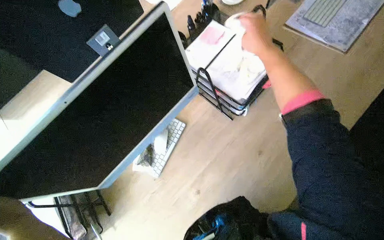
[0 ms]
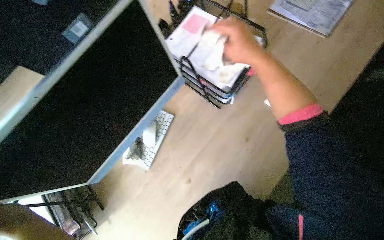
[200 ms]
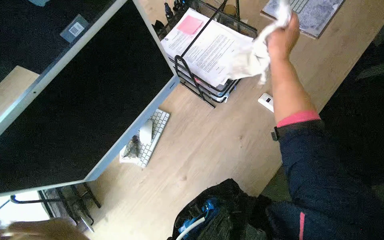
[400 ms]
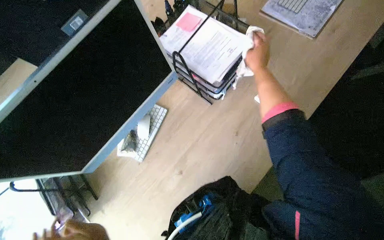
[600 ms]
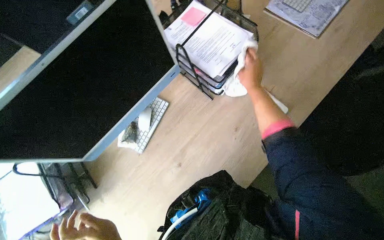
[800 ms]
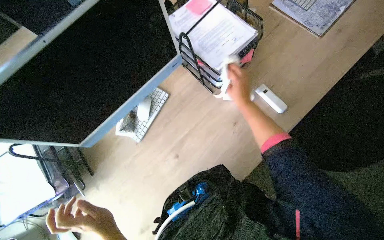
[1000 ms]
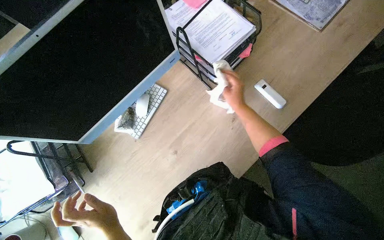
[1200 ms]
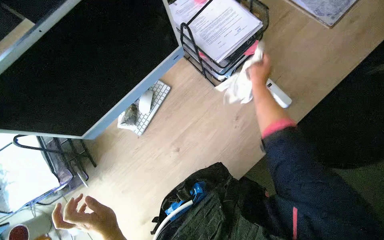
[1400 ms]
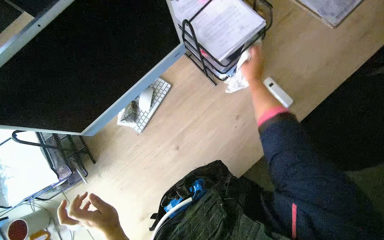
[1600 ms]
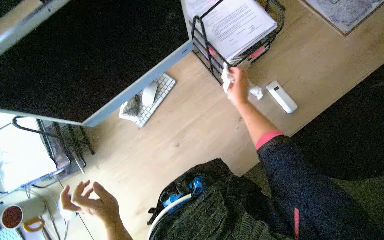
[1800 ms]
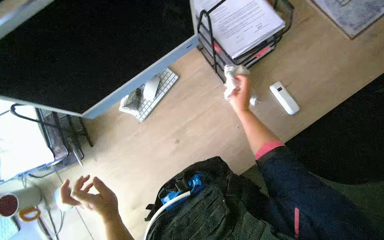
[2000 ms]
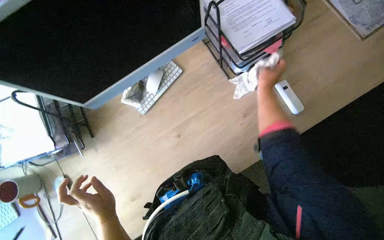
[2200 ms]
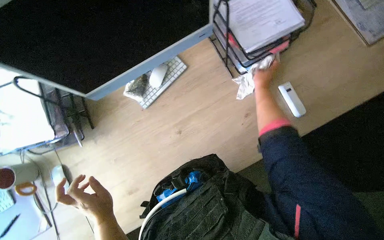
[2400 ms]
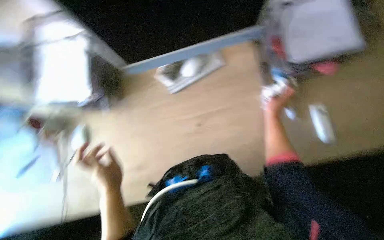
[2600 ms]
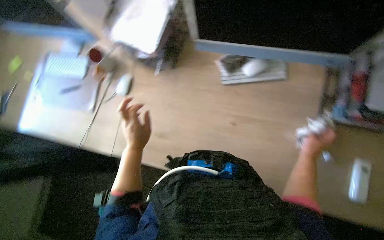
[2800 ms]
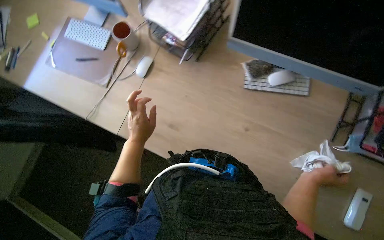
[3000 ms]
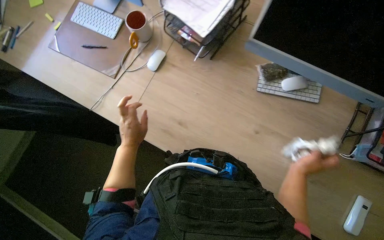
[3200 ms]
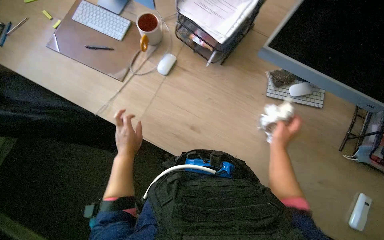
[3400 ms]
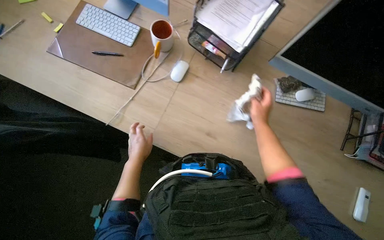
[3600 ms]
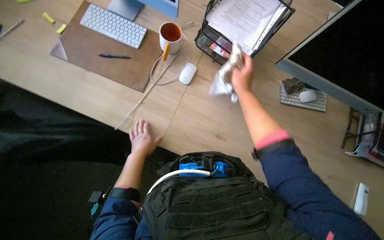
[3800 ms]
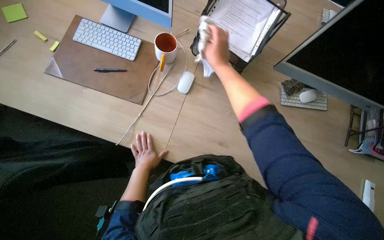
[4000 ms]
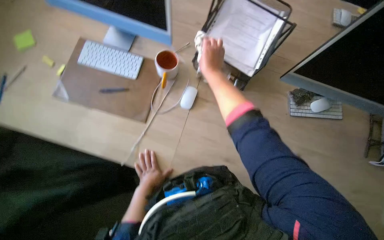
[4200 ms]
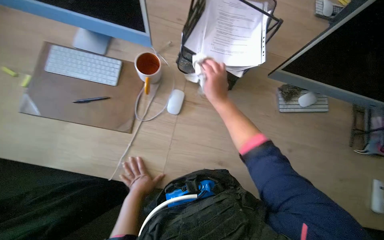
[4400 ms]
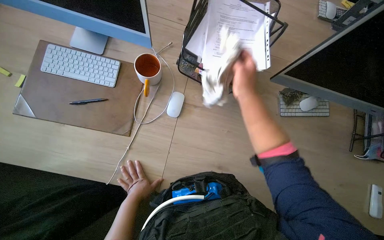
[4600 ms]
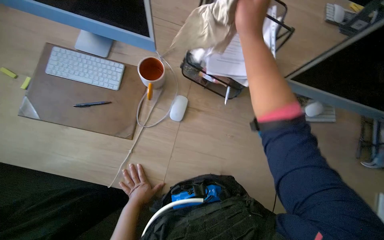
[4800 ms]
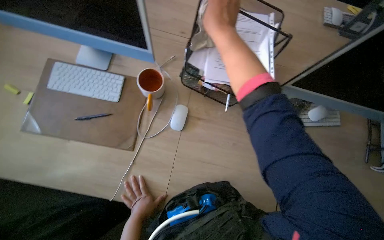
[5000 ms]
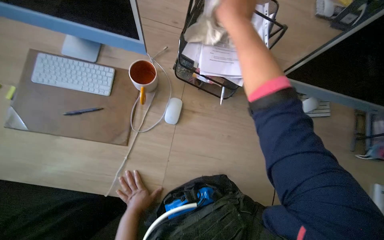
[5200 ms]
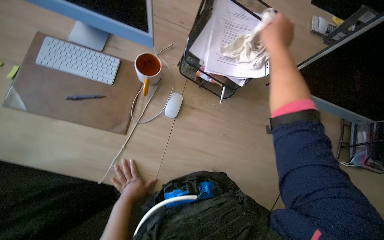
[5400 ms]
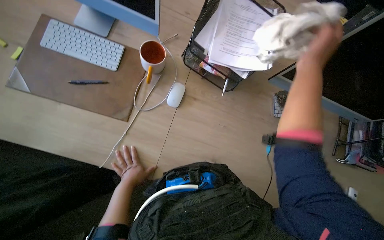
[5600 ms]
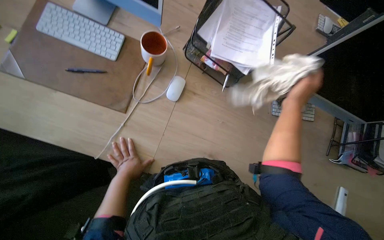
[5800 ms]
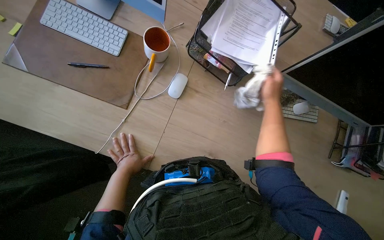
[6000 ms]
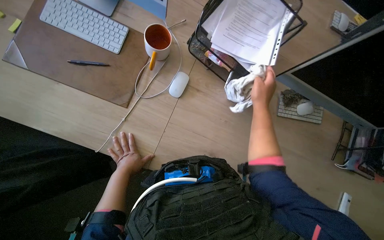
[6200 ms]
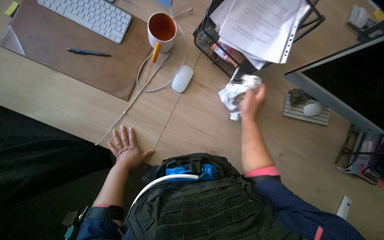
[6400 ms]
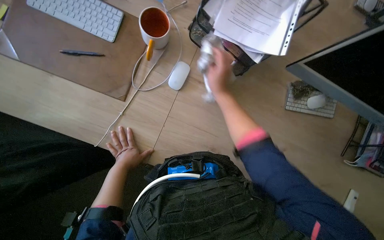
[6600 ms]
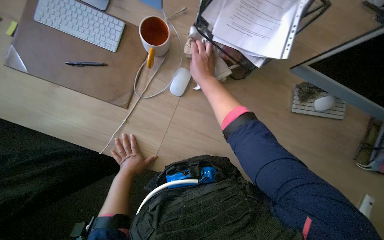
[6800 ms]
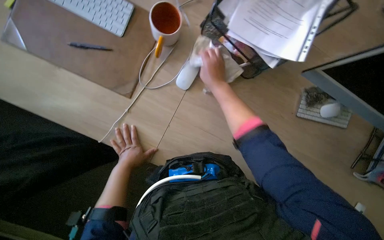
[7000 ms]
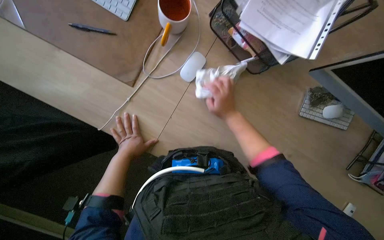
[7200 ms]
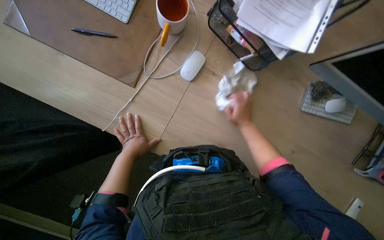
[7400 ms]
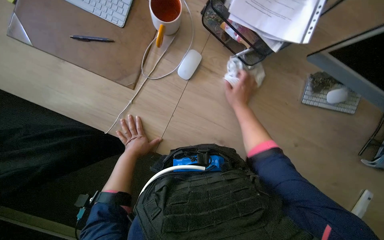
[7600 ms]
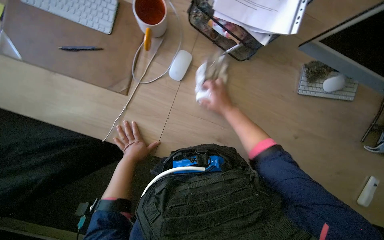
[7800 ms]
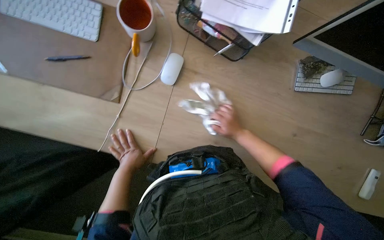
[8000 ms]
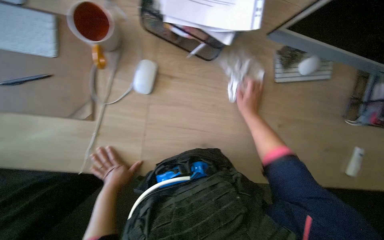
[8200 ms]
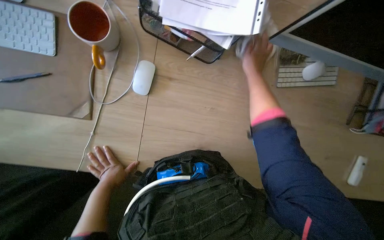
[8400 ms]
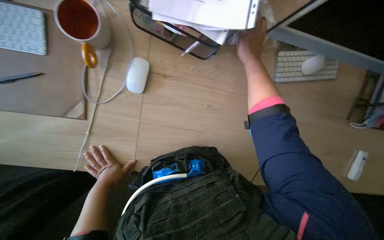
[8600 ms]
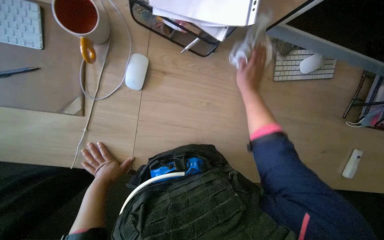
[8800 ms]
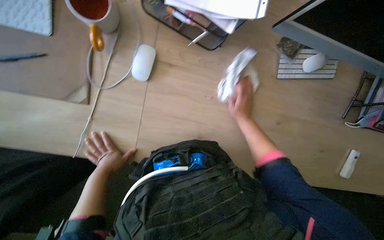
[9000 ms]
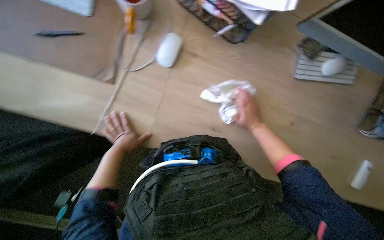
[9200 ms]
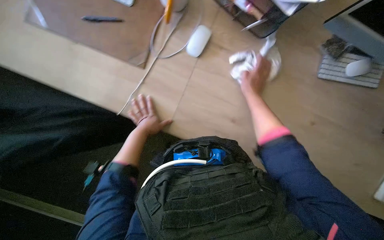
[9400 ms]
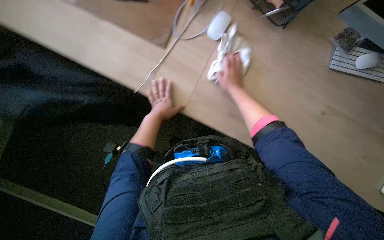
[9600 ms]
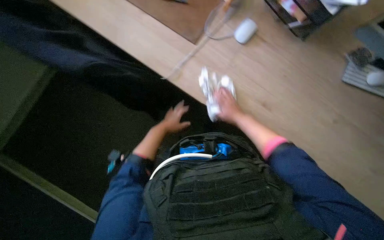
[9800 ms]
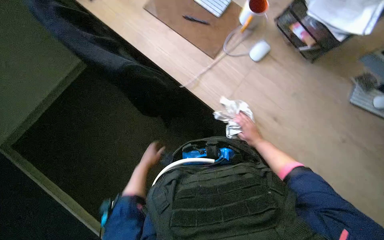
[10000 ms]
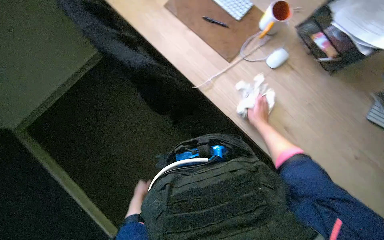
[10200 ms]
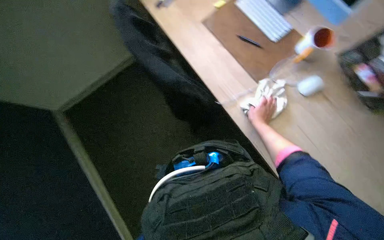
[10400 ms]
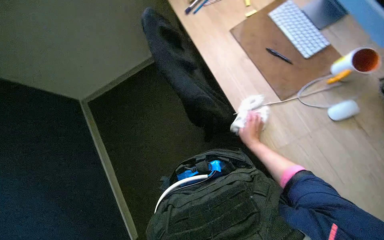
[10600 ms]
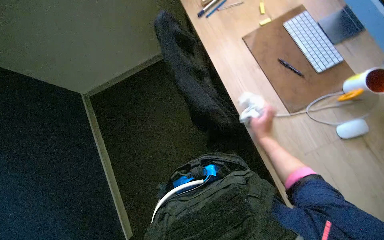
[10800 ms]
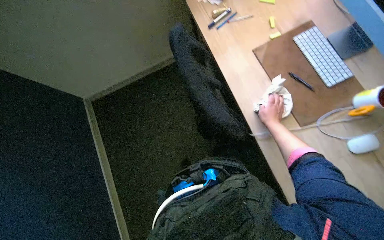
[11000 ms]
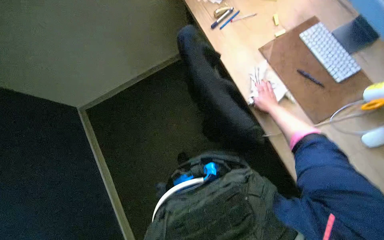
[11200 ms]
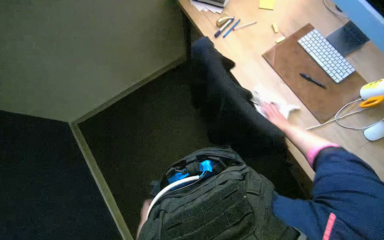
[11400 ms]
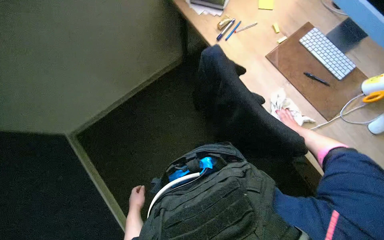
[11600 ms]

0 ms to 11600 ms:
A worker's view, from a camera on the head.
Job: wiping surfaces.
The whole recording: Wiping office desks and monitors. The worker wipes the office desk surface and computer monitors with a cloth.
0 ms to 1400 ms: The right hand moves down the picture and farther from the camera, about 20 cm.
1400 ms to 2800 ms: The scene turns some 55 degrees clockwise in the picture.
2800 ms to 4400 ms: The head travels roughly 40 cm.
4400 ms to 5800 ms: The right hand goes some 20 cm to the right.
5800 ms to 7200 ms: The right hand travels to the left by roughly 20 cm.
7200 ms to 8800 ms: The right hand goes up and down the picture, about 25 cm each way, reversing 2 times.
8800 ms to 10200 ms: The right hand moves up and down the picture over approximately 20 cm, changing direction 3 times. The left hand moves down the picture, approximately 40 cm.
10200 ms to 11600 ms: The camera pitches upward, by some 15 degrees.

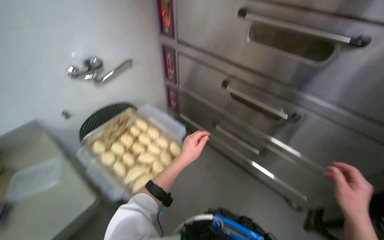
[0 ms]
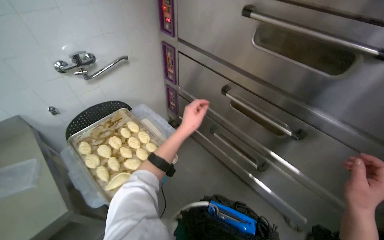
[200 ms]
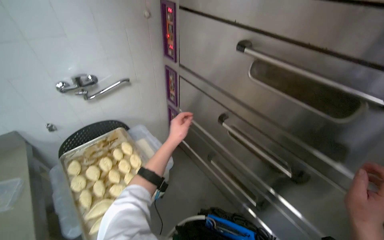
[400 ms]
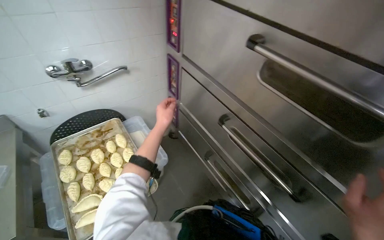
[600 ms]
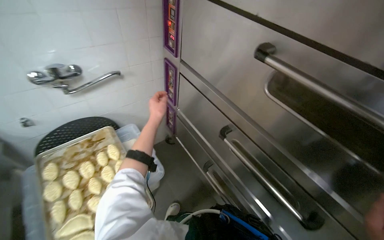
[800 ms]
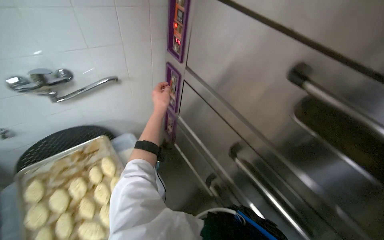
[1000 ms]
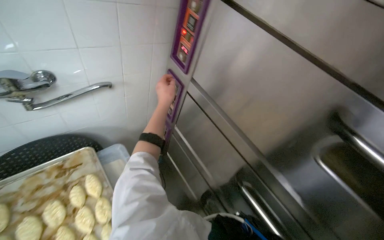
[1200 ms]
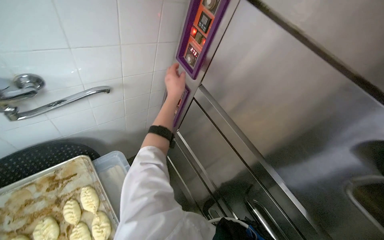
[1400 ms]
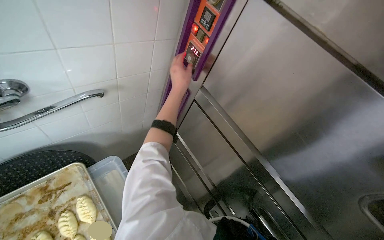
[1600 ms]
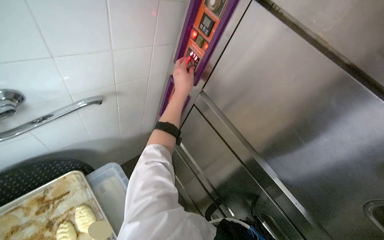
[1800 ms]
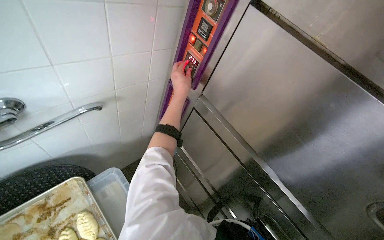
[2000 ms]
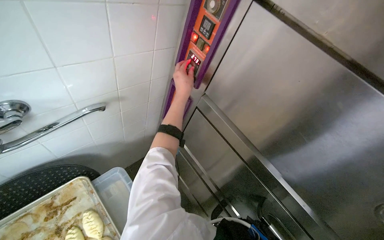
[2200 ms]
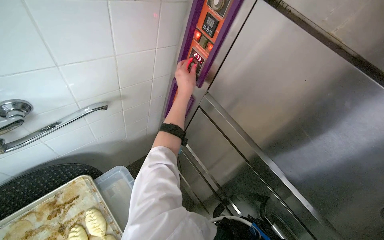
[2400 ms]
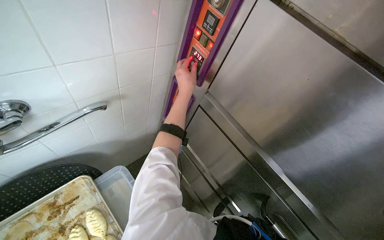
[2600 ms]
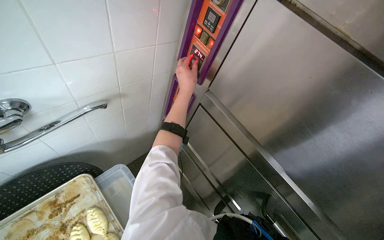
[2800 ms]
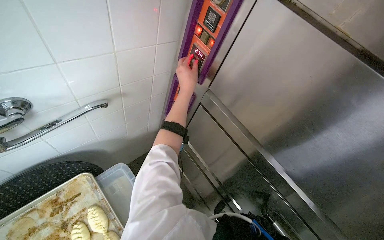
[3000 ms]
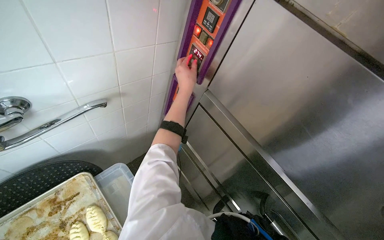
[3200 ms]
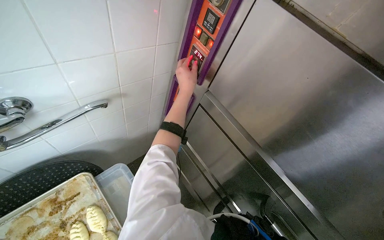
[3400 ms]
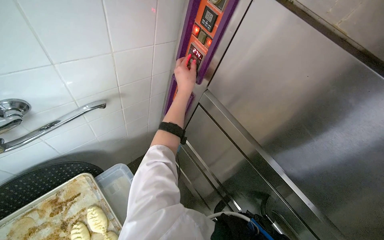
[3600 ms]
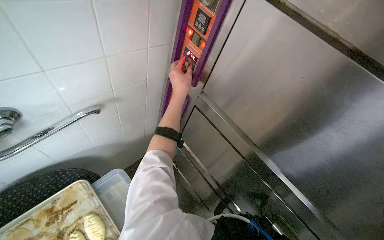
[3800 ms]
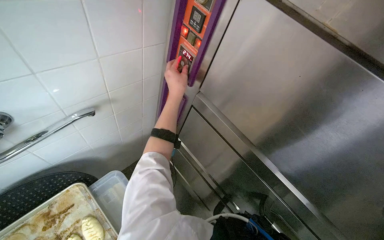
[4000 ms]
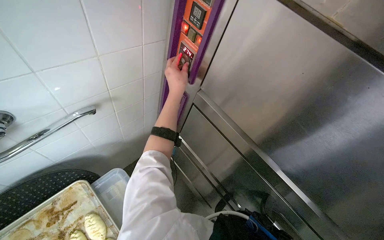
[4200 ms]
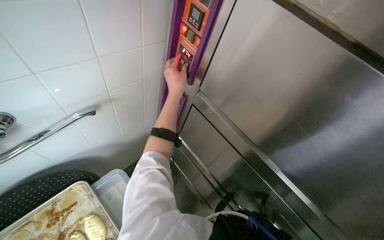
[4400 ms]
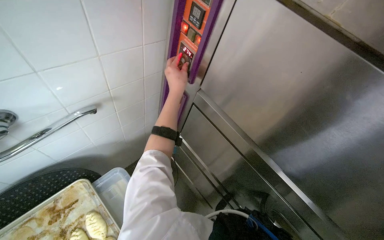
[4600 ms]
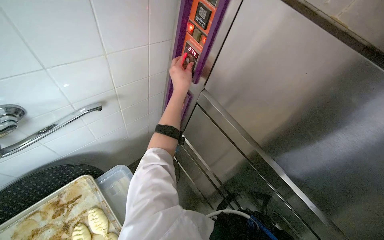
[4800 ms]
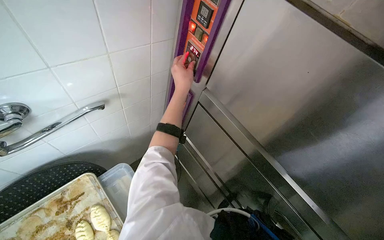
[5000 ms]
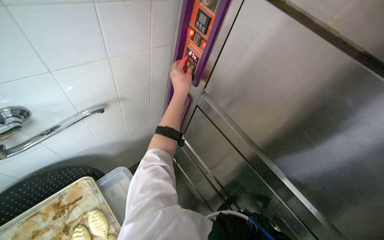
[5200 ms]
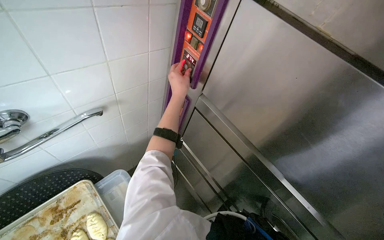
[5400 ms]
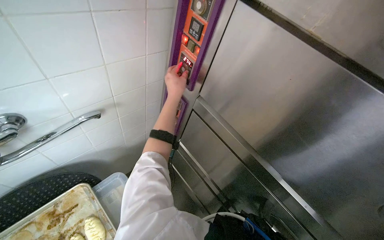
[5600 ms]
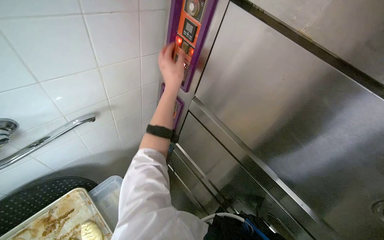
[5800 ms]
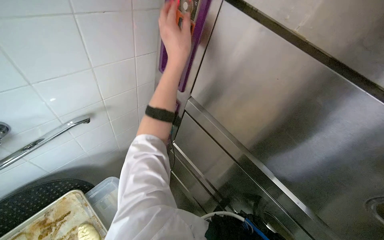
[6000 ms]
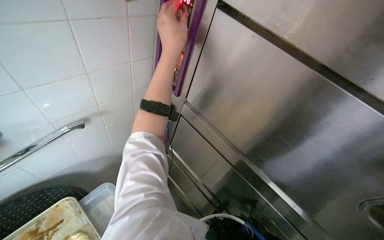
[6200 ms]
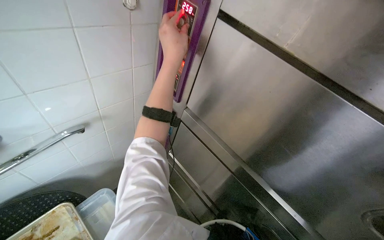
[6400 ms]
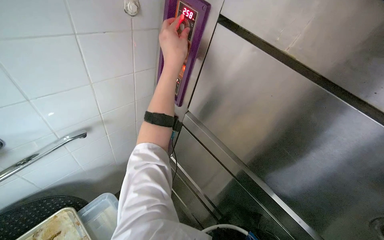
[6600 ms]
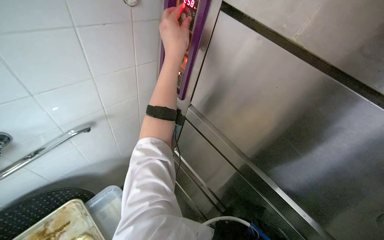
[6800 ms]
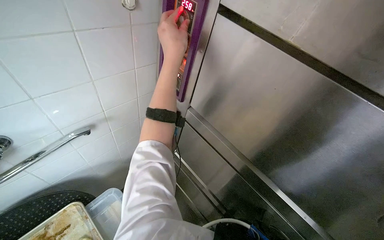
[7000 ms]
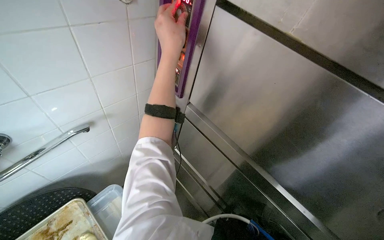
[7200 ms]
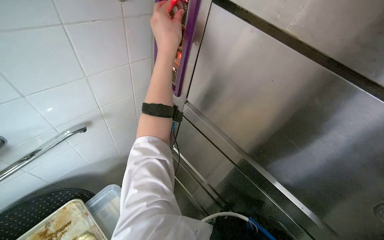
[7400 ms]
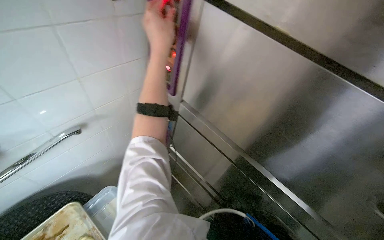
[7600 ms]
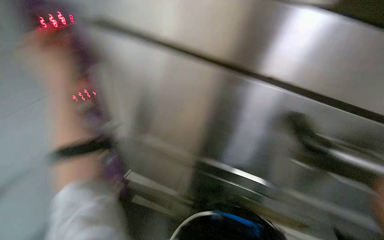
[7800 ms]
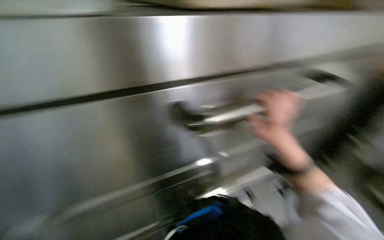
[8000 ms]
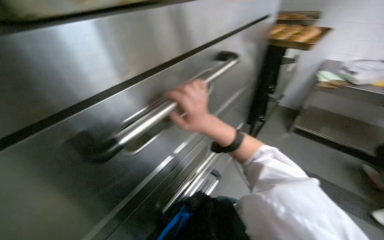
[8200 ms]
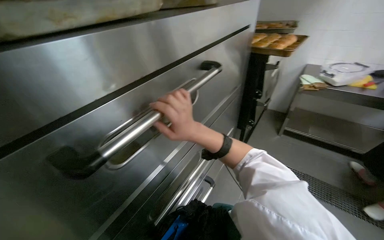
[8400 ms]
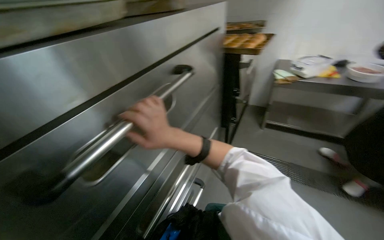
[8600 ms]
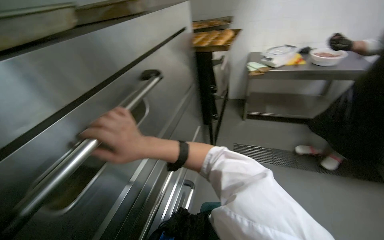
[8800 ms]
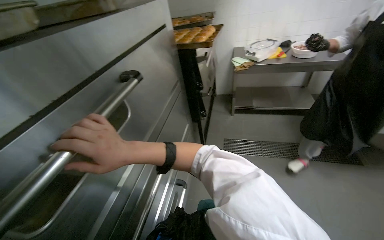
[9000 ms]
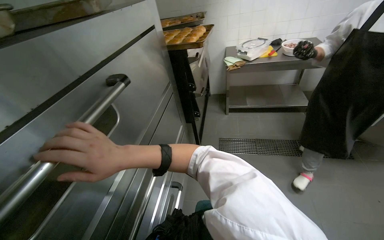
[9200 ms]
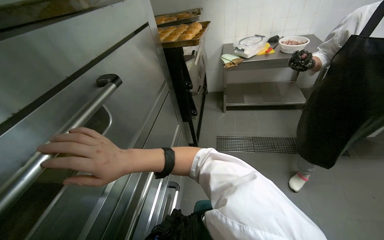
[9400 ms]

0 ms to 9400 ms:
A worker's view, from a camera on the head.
Job: cooking food.
The whole recording: Adjusting oven settings and checking contents. The worker adjusts the oven temperature and checks the trays inside.
0 ms to 1600 ms: The head travels approximately 70 cm.
4800 ms to 6200 ms: The left hand travels nearer to the camera and up the picture by some 15 cm.
6200 ms to 7800 ms: The left hand is displaced to the left by some 20 cm.
7800 ms to 9400 ms: The wearer looks about 80 degrees further to the right.
